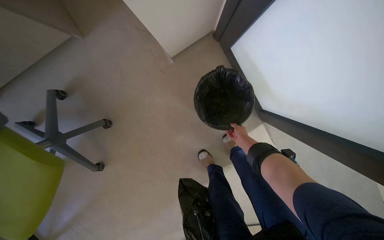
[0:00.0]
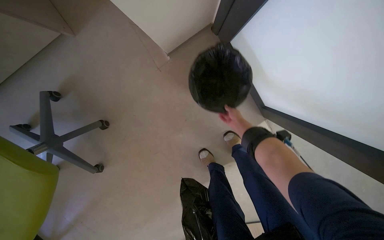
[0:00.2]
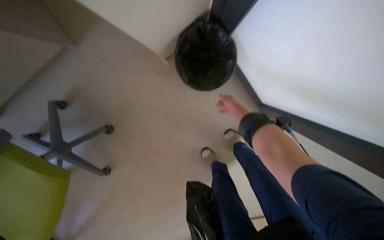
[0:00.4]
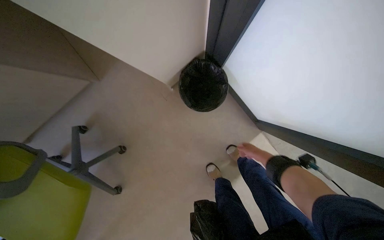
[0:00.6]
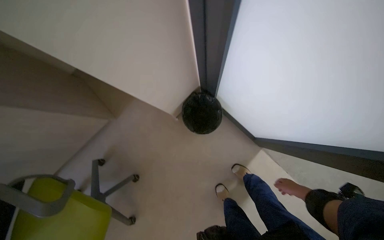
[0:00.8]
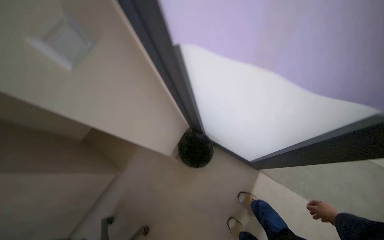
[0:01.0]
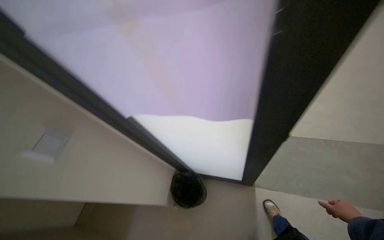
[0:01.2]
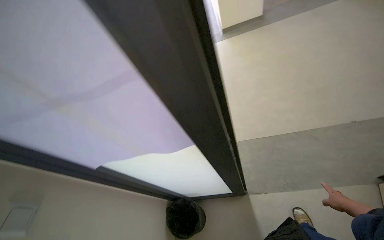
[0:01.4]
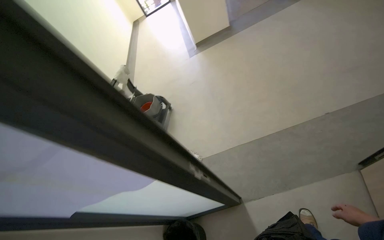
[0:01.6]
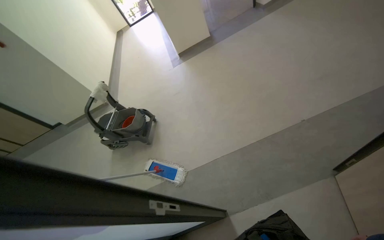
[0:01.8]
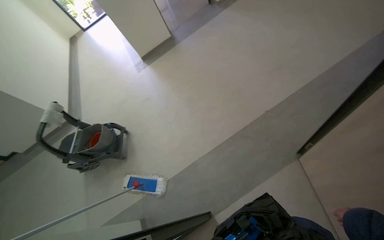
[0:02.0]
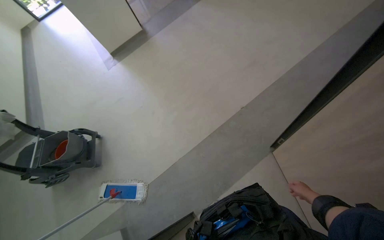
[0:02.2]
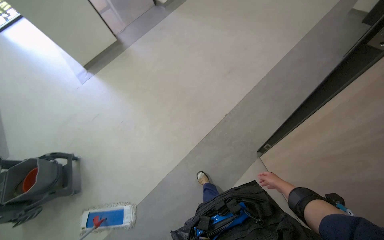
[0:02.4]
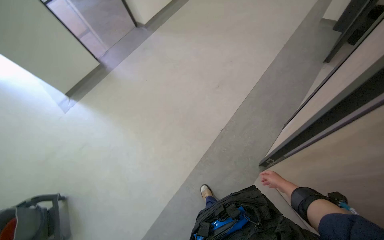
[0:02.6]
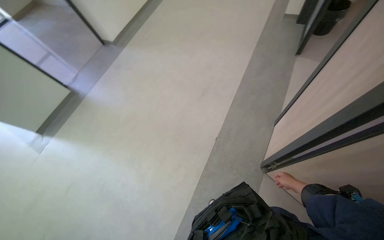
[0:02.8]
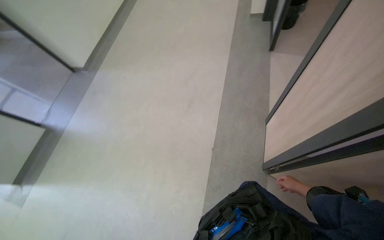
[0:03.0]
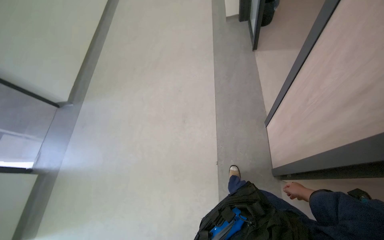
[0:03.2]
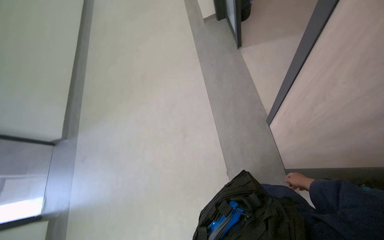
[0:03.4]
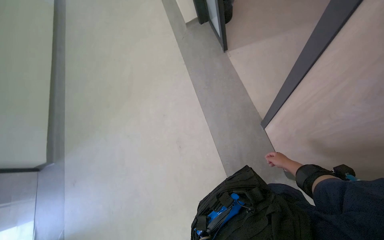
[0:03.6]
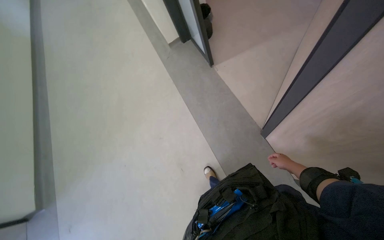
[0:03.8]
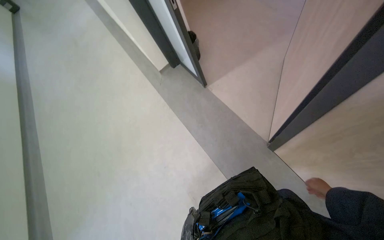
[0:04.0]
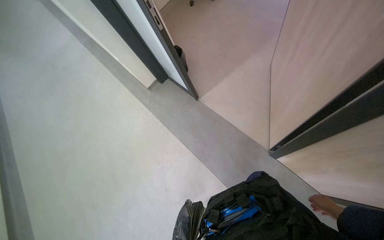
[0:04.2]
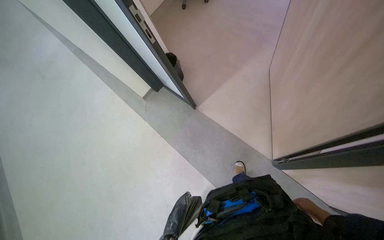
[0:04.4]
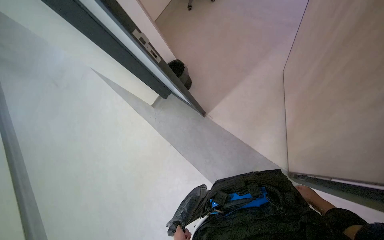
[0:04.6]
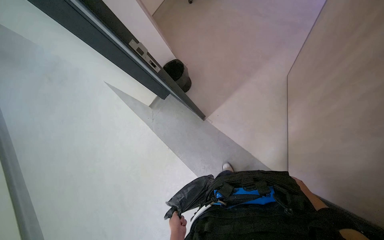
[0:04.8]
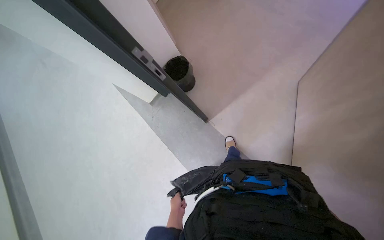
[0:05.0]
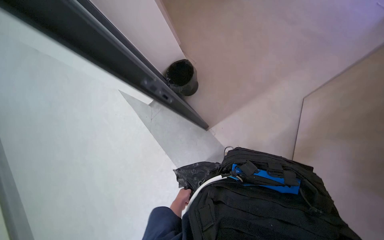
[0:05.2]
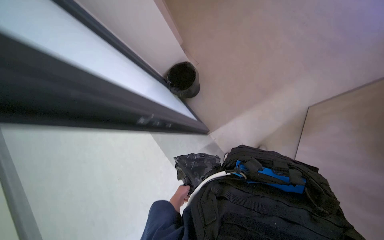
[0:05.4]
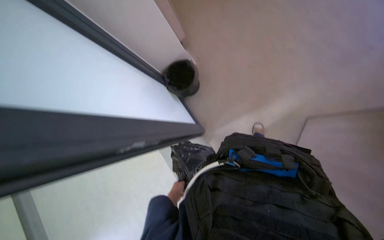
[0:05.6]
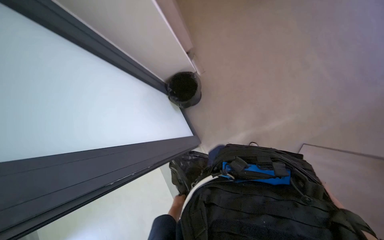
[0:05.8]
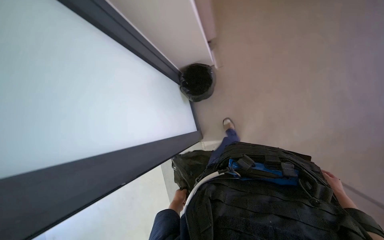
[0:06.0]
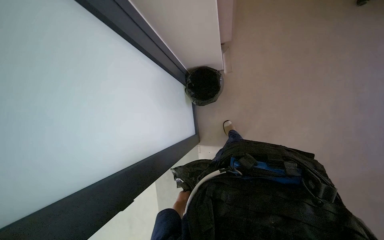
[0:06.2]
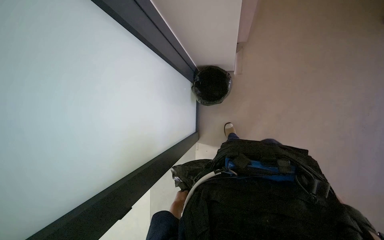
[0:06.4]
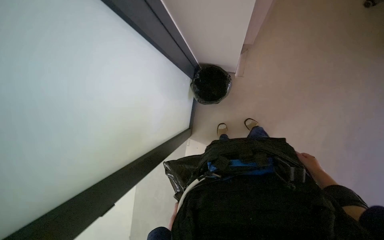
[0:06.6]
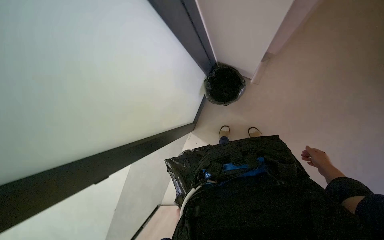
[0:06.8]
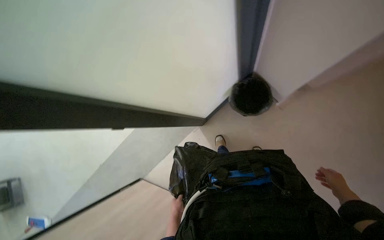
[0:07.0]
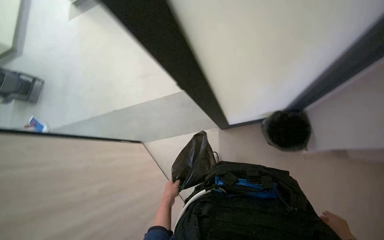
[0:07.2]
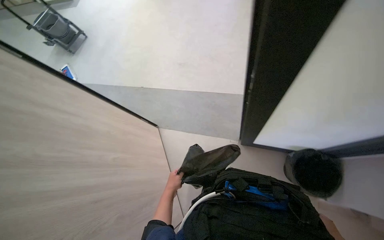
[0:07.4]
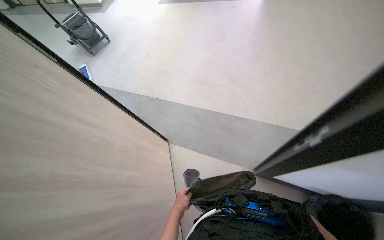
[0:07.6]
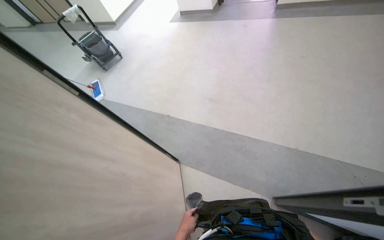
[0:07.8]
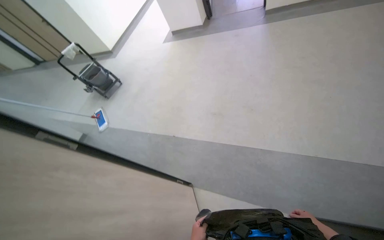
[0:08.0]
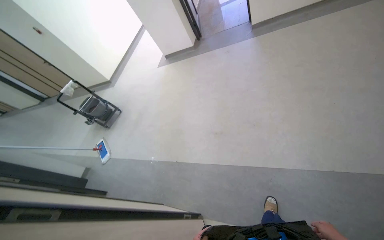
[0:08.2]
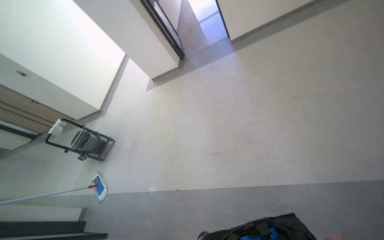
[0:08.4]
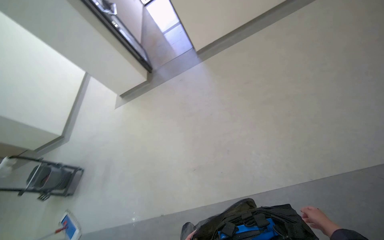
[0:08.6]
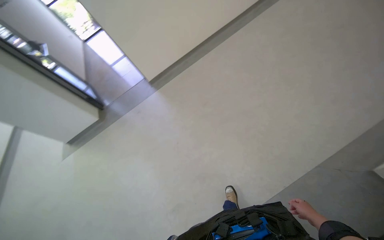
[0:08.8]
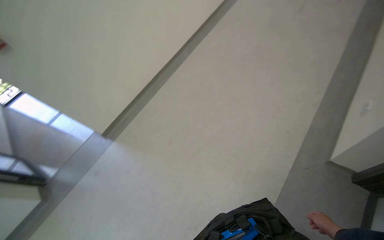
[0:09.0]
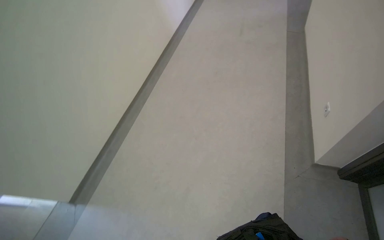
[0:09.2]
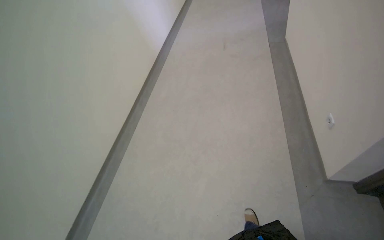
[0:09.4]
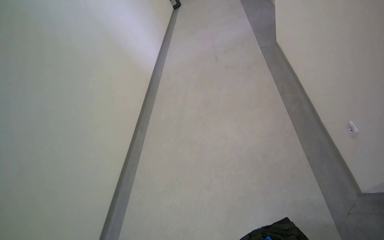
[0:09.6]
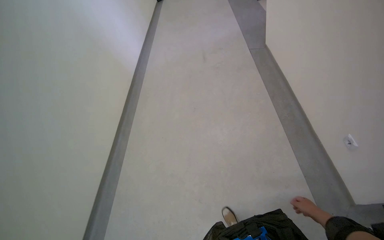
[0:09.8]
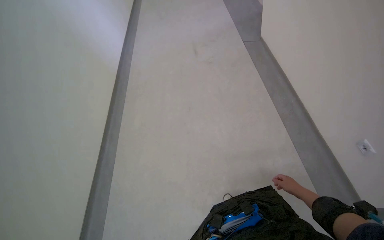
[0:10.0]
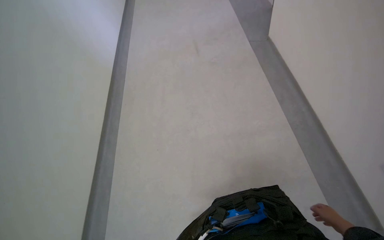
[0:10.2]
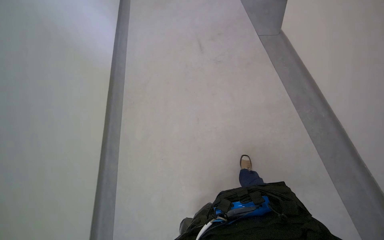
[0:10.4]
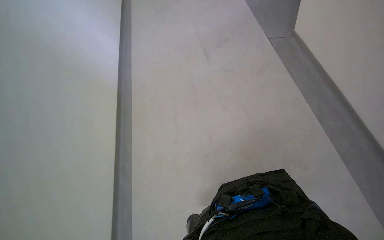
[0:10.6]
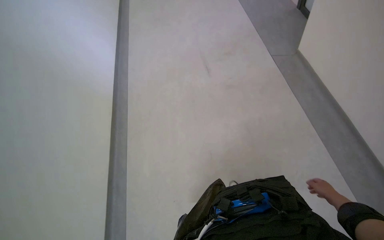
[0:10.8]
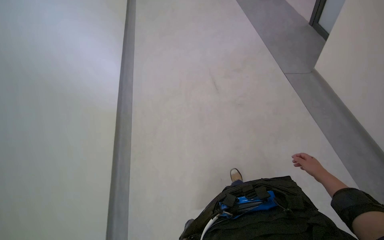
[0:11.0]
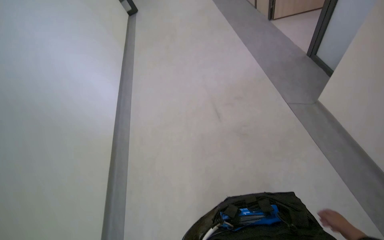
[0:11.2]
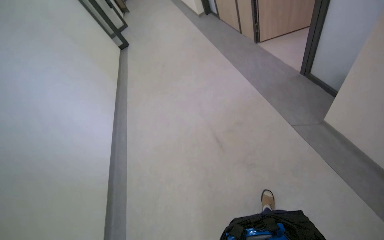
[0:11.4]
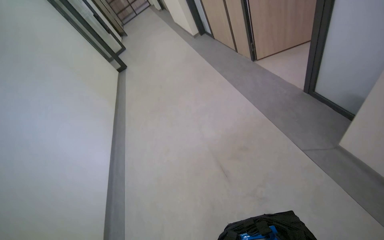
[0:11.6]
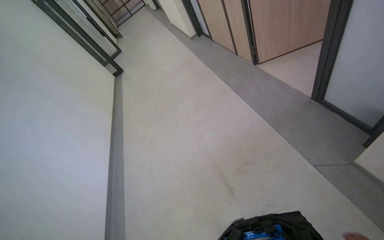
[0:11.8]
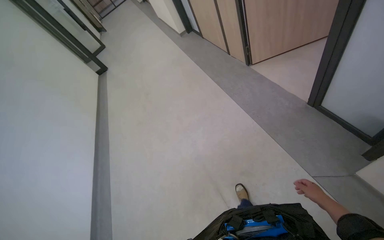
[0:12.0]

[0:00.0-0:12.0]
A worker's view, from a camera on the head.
Job: managing trash.
The whole recording: Emptying and replacing trash bags. The worker empties trash bags from bins and replaces them with new ones.
0:00.0 to 0:01.6: The camera is carried some 80 cm. The wearer looks approximately 65 degrees further upward. The scene turns roughly 70 degrees counterclockwise in the picture.
0:01.6 to 0:03.0: The wearer moves about 80 cm. The wearer looks about 65 degrees further to the right.
0:03.0 to 0:04.4: The wearer moves roughly 90 cm. The head turns to the right by approximately 60 degrees. The camera pitches upward, by about 15 degrees.
0:06.0 to 0:07.6: The head turns to the left by roughly 60 degrees.
0:07.6 to 0:09.0: The camera is carried some 90 cm. The head turns to the right by some 70 degrees. The camera pitches upward, by some 35 degrees.
0:09.0 to 0:10.4: The camera travels about 80 cm. The wearer looks some 30 degrees further to the right.
0:10.4 to 0:12.0: The head travels some 1.5 m. The wearer looks approximately 20 degrees further upward.

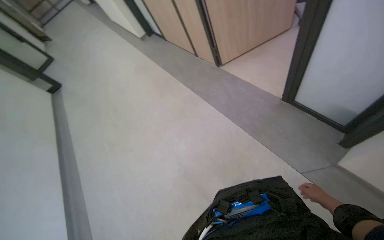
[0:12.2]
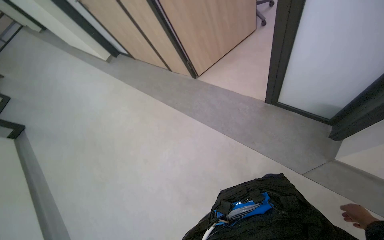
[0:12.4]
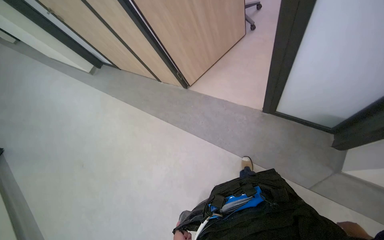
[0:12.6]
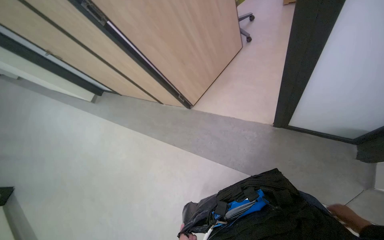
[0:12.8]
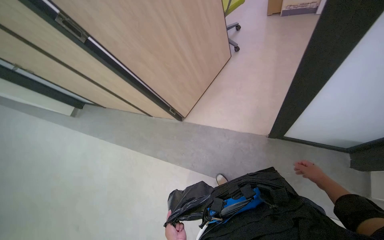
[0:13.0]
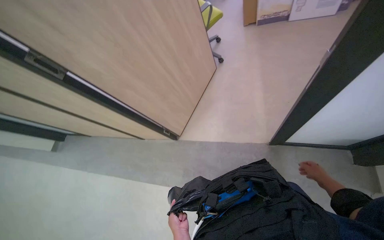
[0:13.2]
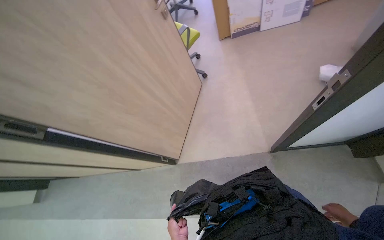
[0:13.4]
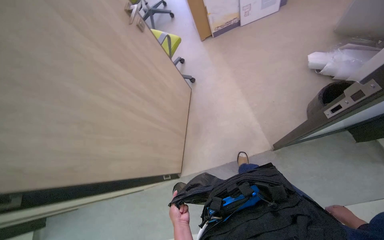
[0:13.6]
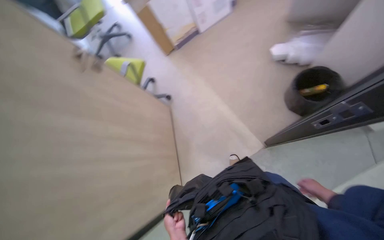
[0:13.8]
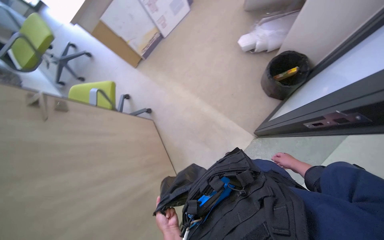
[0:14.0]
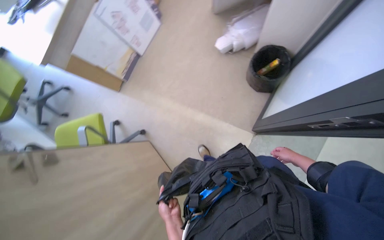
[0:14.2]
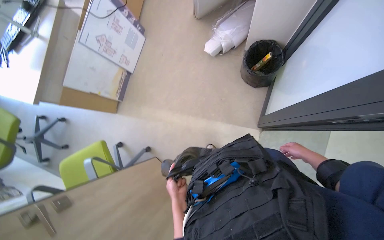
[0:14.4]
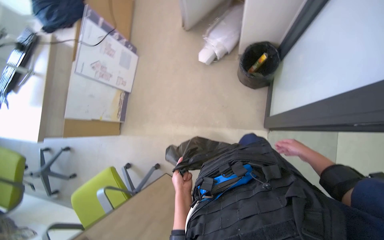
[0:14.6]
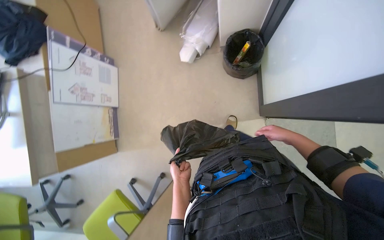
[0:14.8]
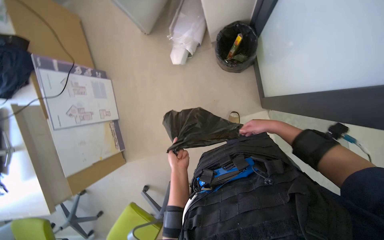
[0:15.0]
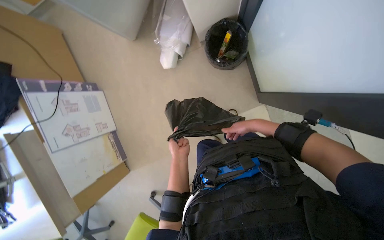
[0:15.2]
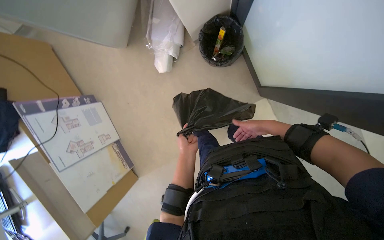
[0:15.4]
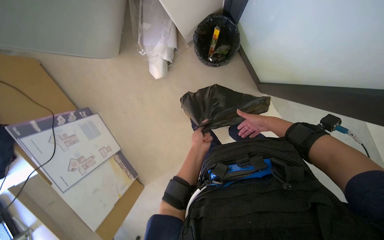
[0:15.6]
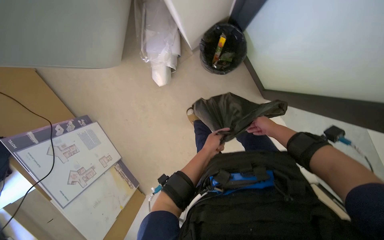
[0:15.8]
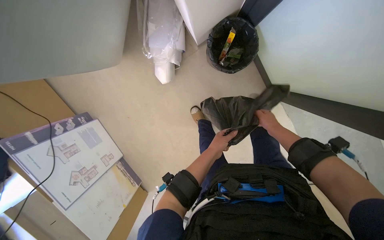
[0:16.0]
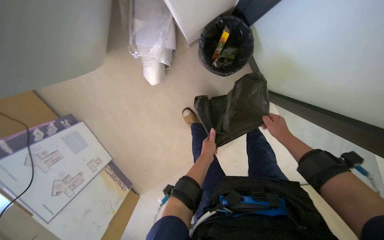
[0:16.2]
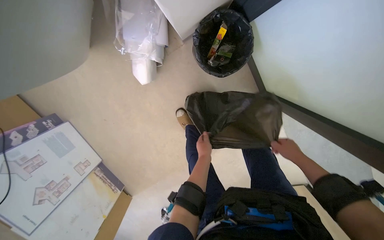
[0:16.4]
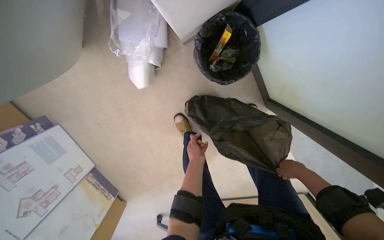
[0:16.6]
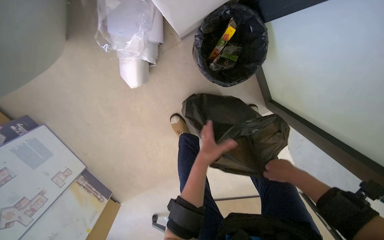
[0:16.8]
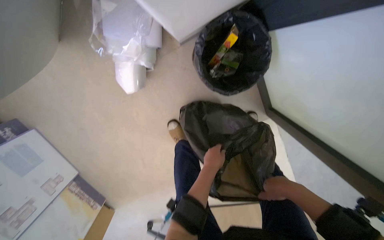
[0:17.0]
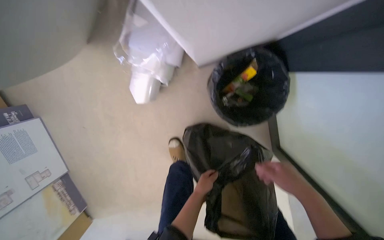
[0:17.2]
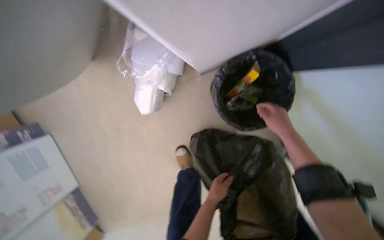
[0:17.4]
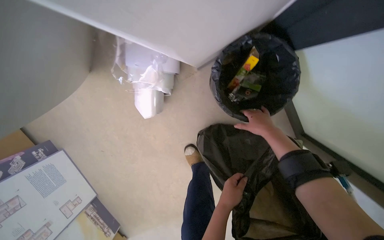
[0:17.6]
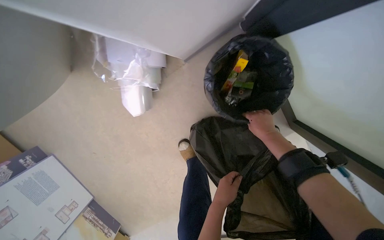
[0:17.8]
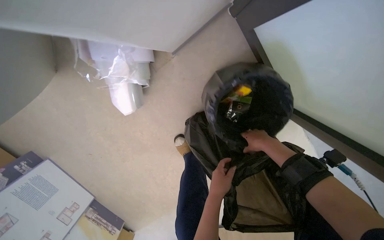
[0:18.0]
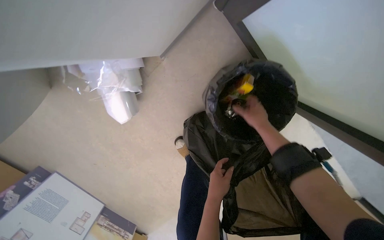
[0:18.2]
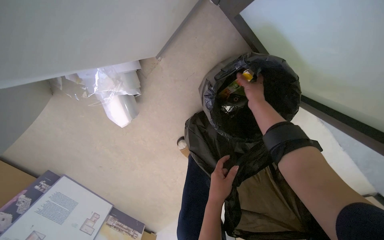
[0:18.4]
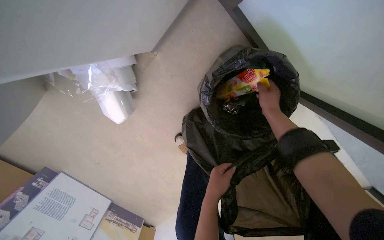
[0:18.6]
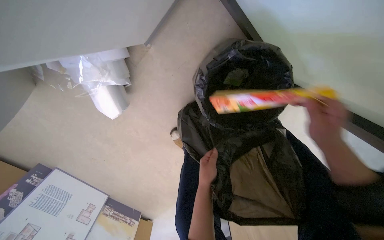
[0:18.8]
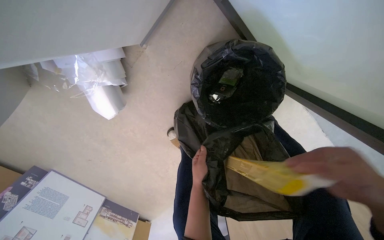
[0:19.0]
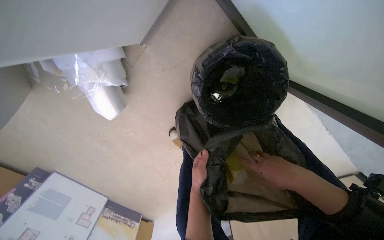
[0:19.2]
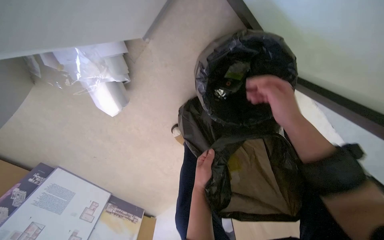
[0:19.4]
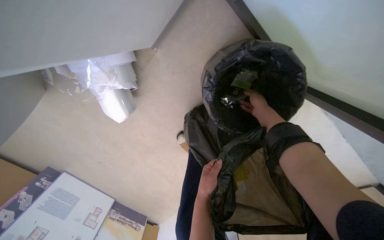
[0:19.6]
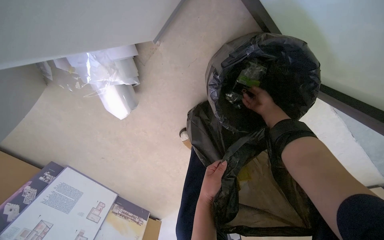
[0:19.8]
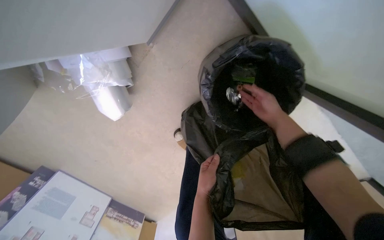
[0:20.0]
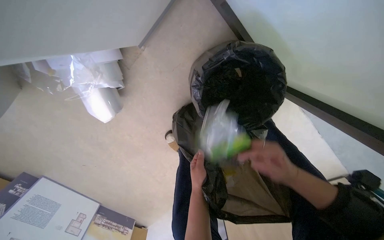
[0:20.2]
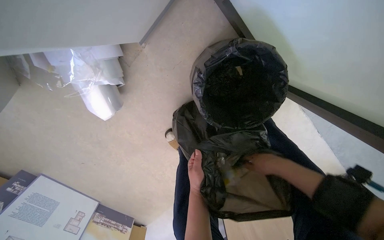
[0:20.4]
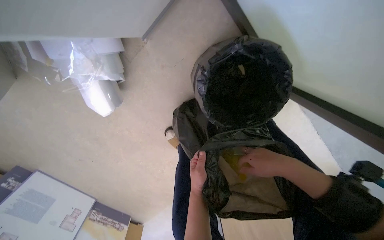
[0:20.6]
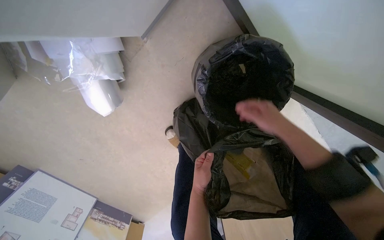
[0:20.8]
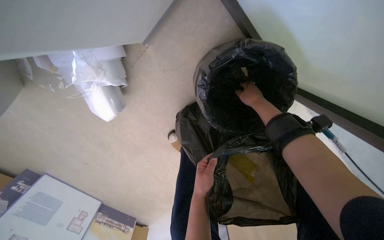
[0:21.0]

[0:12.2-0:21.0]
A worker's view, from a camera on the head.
Job: managing trash.
The whole recording: Emptying and replacing trash bags. The worker empties trash bags from bins and replaces them with new ones.
0:12.2 to 0:13.6: The wearer moves roughly 1 m. The wearer looks about 60 degrees further to the right. The camera pitches upward, by about 15 degrees.
0:13.6 to 0:15.2: The wearer moves roughly 60 cm. The wearer's head swings roughly 95 degrees to the right.
0:15.2 to 0:16.6: The head travels about 50 cm.
0:16.6 to 0:18.0: The right hand travels up the picture by some 20 cm.
0:18.0 to 0:19.6: The right hand shifts some 25 cm farther from the camera and up the picture.
0:19.6 to 0:21.0: The right hand goes nearer and farther, some 30 cm each way, reversing 3 times.
